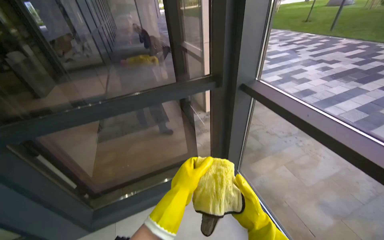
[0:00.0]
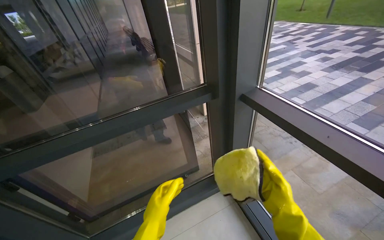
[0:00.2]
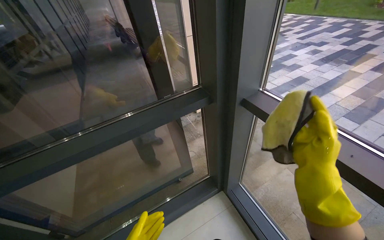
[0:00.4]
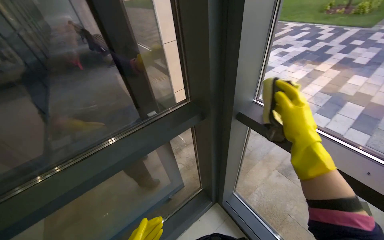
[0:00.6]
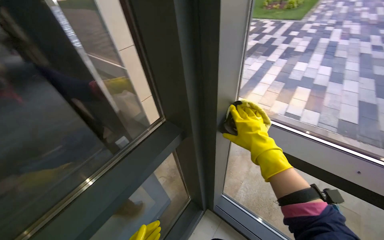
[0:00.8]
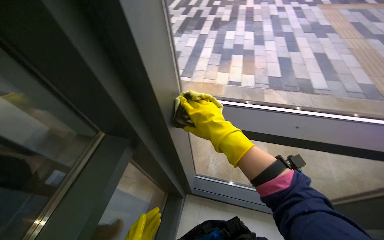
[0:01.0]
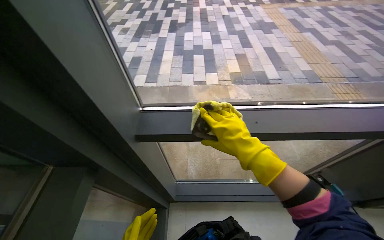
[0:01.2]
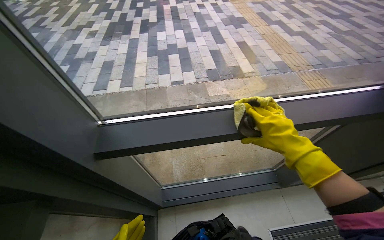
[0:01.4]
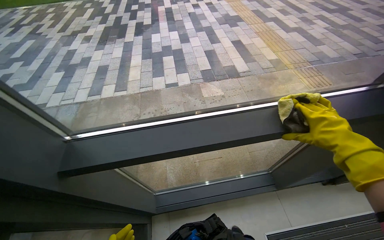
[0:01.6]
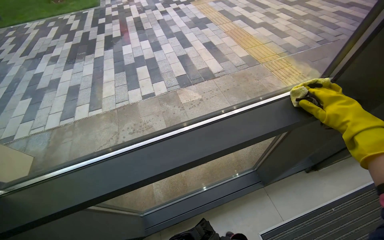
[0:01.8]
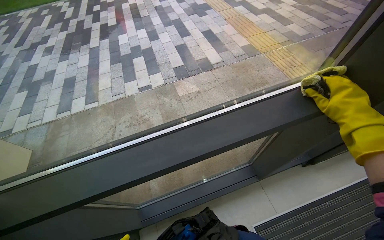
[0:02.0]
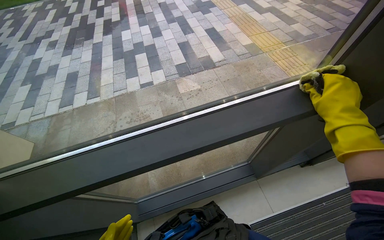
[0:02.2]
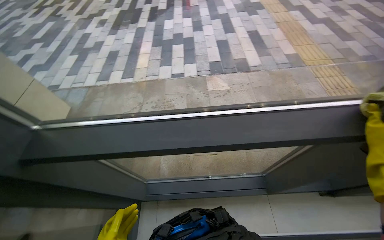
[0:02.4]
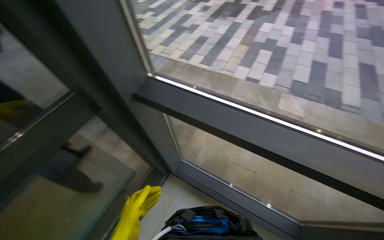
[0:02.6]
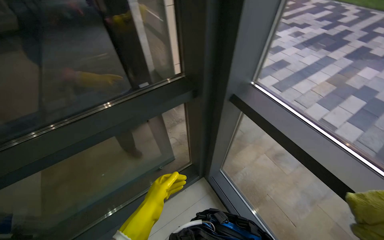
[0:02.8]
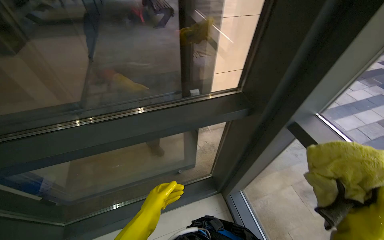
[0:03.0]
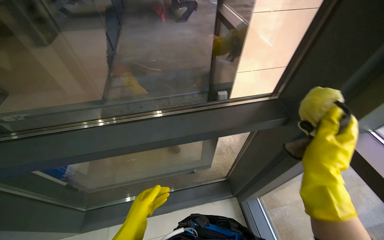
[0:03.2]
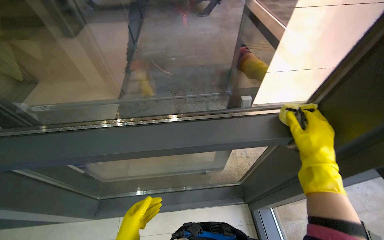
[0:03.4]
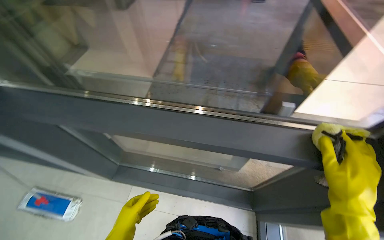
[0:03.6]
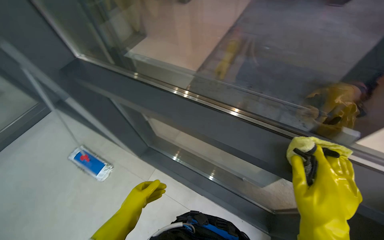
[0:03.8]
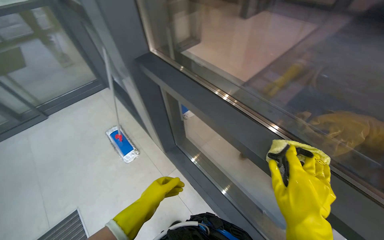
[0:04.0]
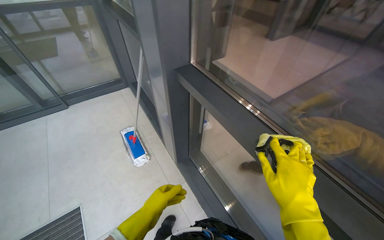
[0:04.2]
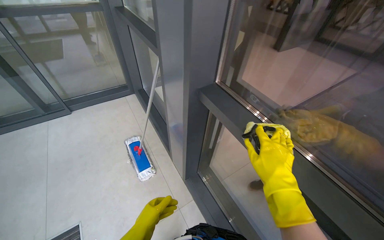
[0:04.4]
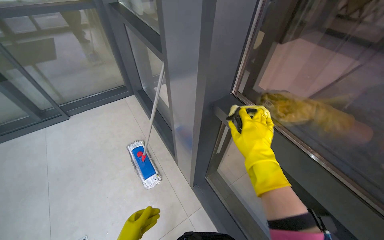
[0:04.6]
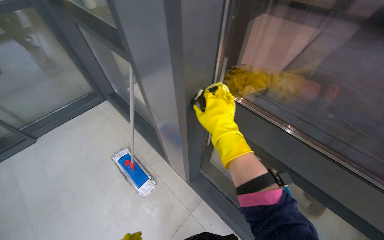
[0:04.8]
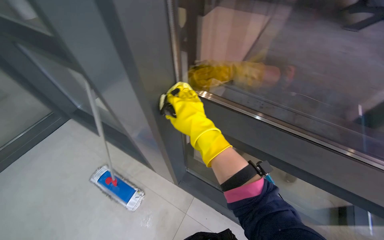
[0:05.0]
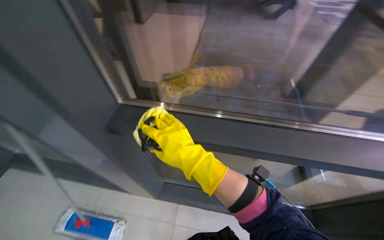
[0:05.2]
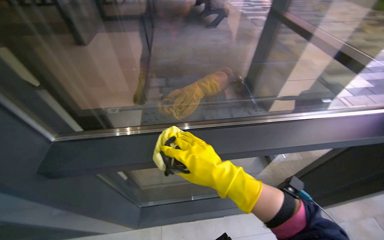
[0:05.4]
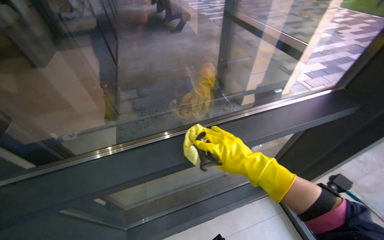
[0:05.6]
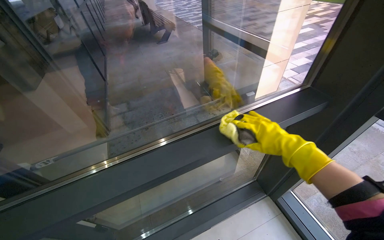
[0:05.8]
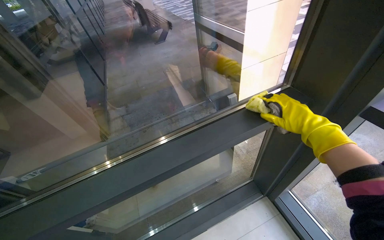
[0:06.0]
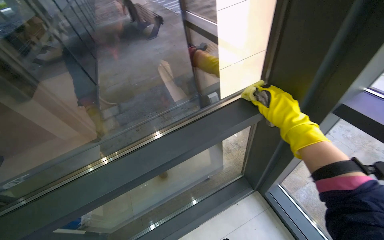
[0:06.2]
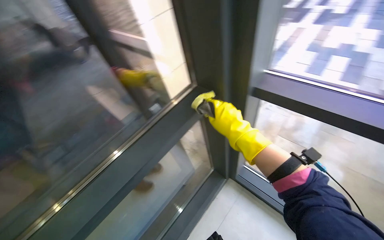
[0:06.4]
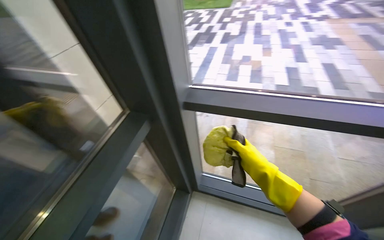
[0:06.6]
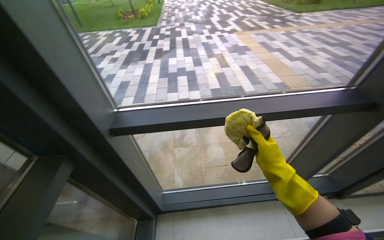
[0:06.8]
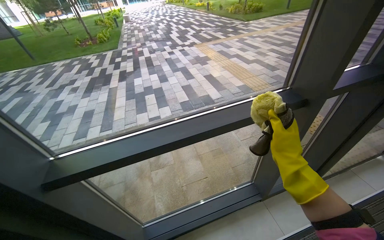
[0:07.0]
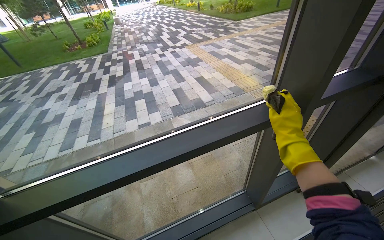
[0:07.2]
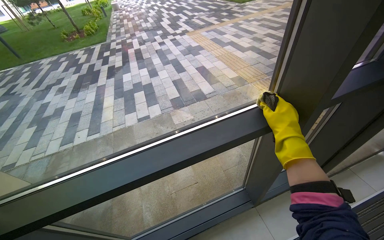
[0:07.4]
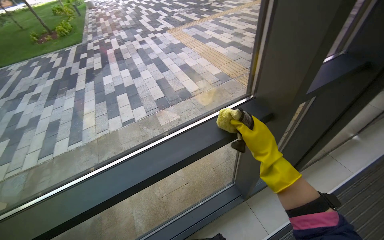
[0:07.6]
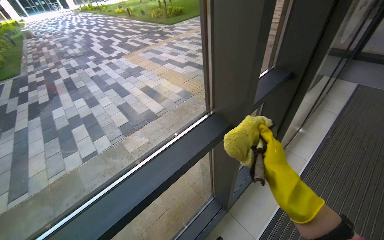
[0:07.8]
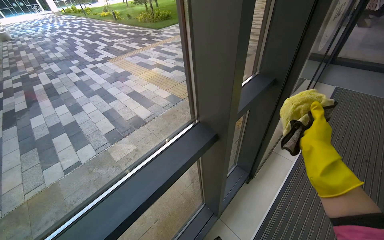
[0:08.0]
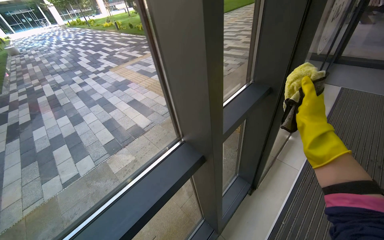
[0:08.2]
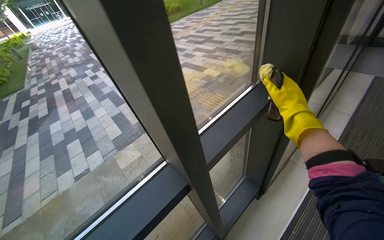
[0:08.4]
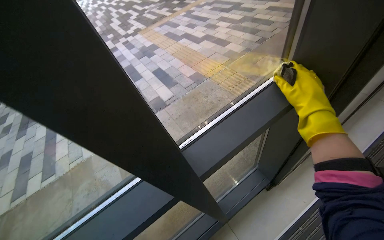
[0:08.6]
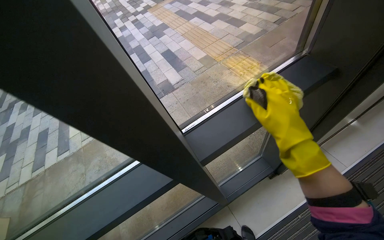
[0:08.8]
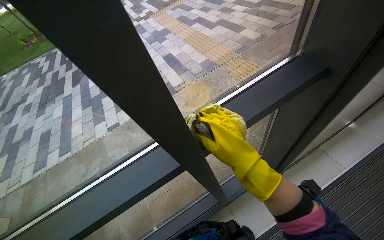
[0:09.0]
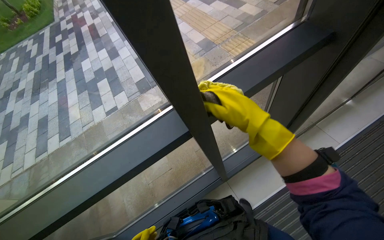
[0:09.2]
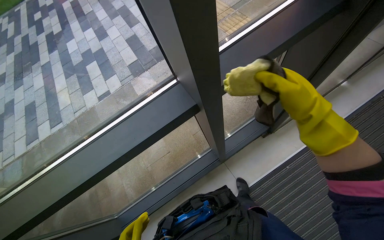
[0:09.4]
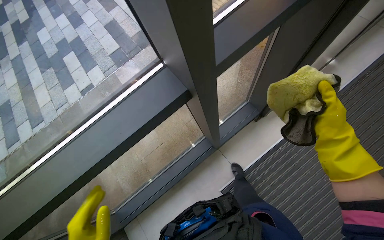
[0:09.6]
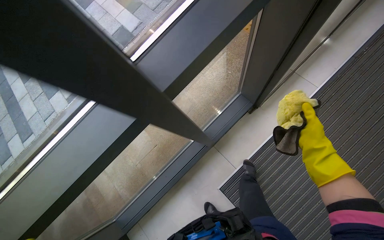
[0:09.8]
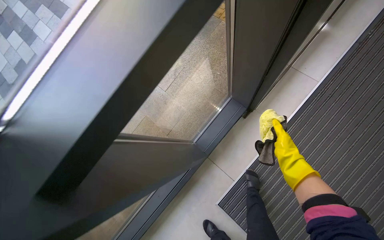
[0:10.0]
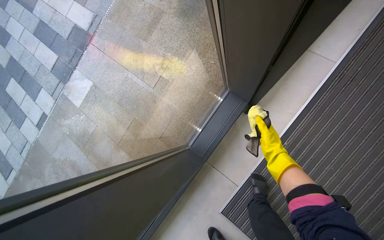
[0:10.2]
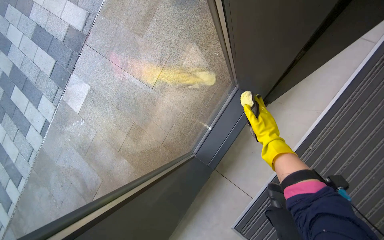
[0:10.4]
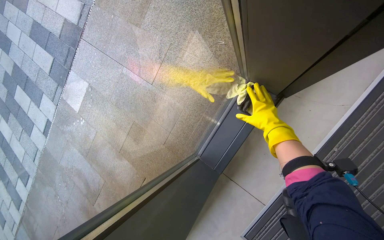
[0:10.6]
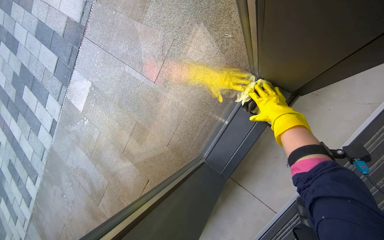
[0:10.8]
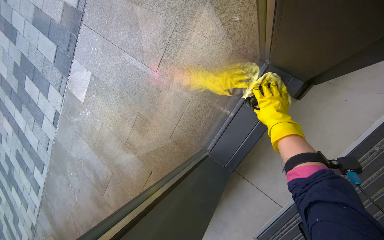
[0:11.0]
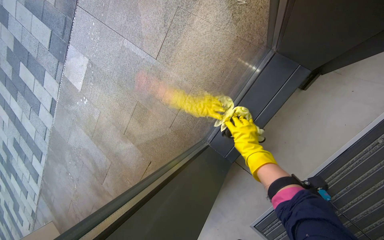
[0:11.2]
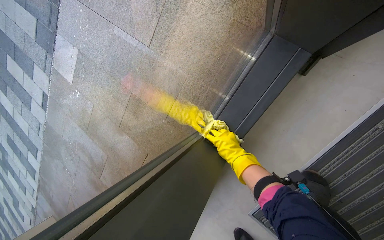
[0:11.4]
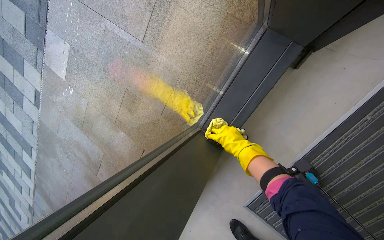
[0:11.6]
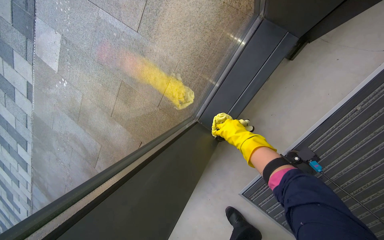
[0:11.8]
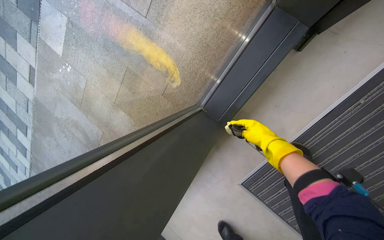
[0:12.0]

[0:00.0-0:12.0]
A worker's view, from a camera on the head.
Job: wiping surfaces.
The whole recording: Wiping window frames with cloth. The worker wipes the black window frames with a yellow cloth.
0:00.0 to 0:01.6: The camera is carried roughly 50 cm. The wearer looks some 80 degrees further to the right.
0:01.6 to 0:03.0: The wearer looks roughly 80 degrees further to the left.
0:06.0 to 0:07.6: The camera travels roughly 70 cm. The head rotates some 90 degrees to the right.
0:07.6 to 0:09.0: The camera is carried some 40 cm.
0:09.0 to 0:10.4: The camera is carried roughly 70 cm. The view tilts some 25 degrees downward.
0:10.4 to 0:12.0: The view tilts about 20 degrees downward. The right hand moves some 10 cm up the picture and comes back.

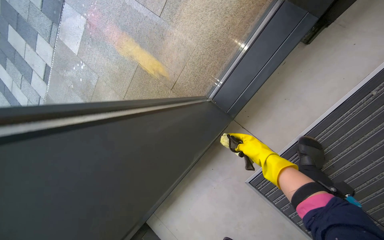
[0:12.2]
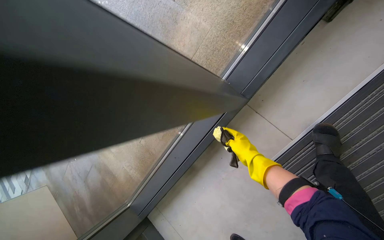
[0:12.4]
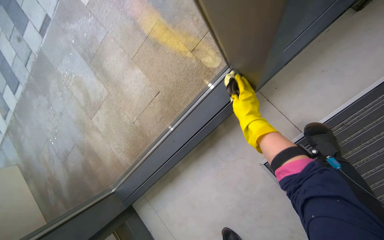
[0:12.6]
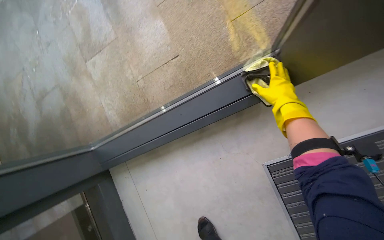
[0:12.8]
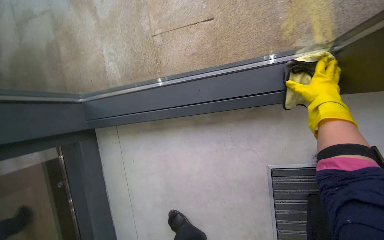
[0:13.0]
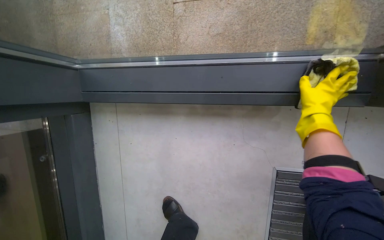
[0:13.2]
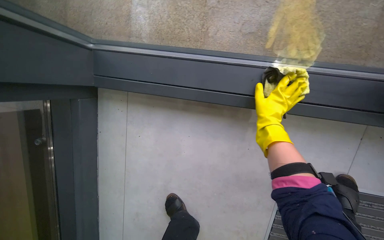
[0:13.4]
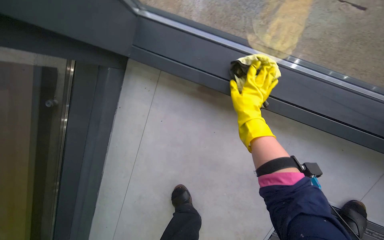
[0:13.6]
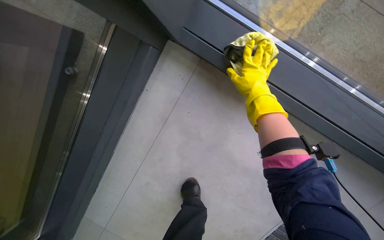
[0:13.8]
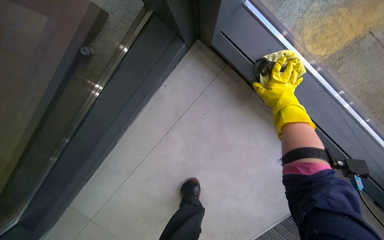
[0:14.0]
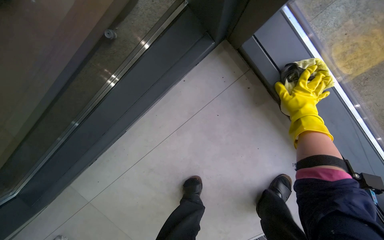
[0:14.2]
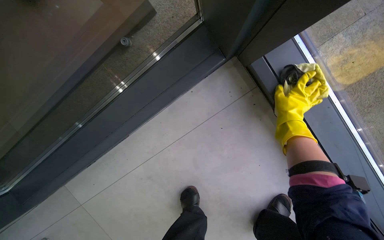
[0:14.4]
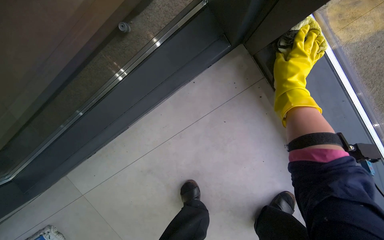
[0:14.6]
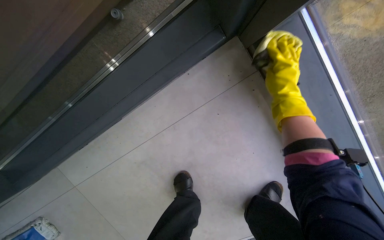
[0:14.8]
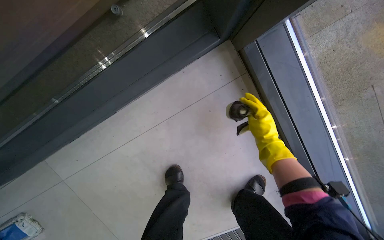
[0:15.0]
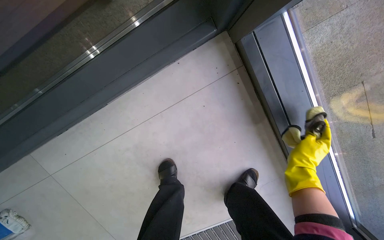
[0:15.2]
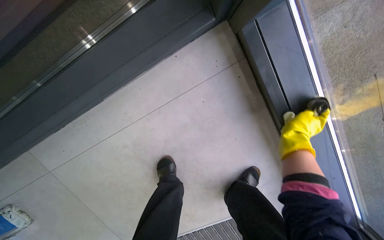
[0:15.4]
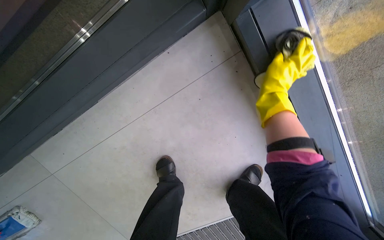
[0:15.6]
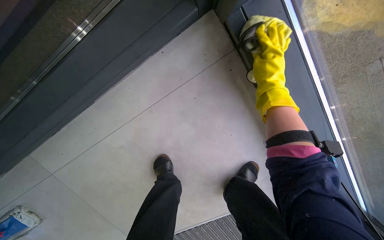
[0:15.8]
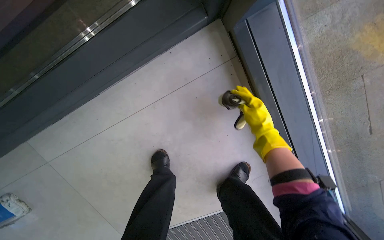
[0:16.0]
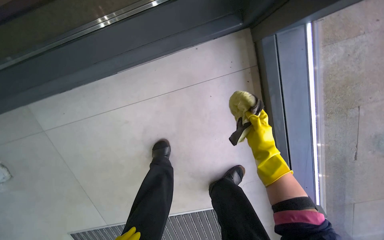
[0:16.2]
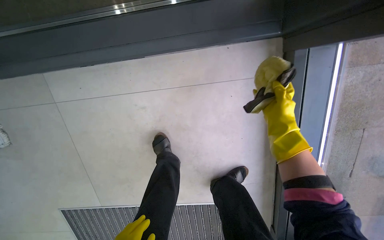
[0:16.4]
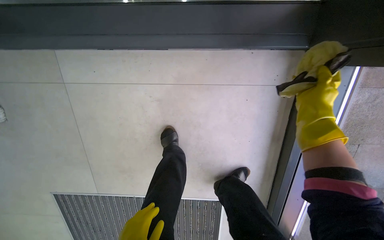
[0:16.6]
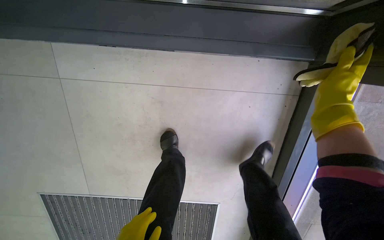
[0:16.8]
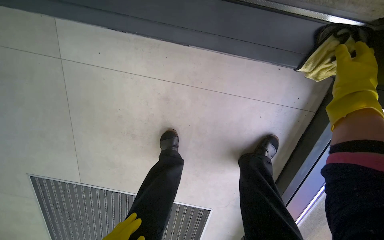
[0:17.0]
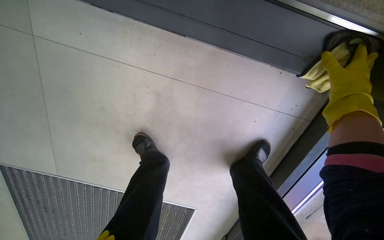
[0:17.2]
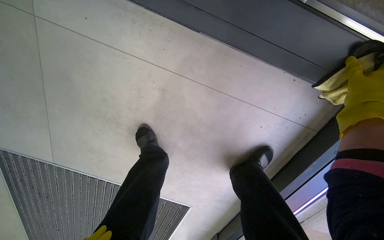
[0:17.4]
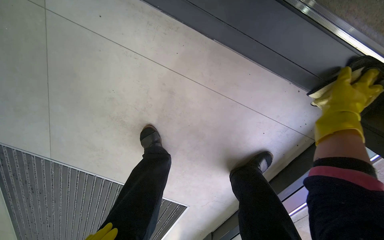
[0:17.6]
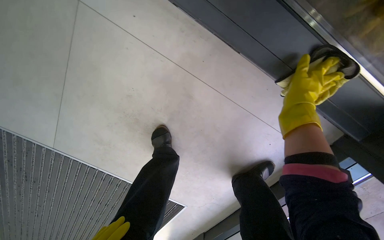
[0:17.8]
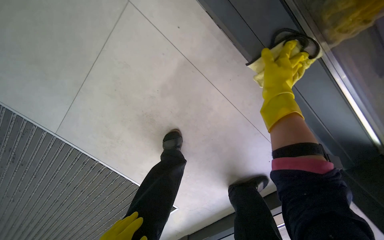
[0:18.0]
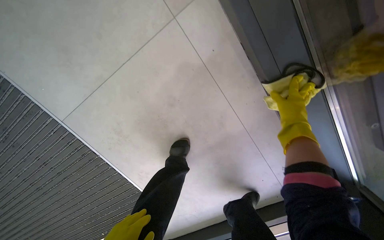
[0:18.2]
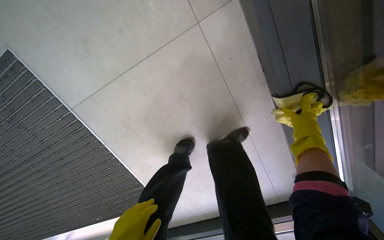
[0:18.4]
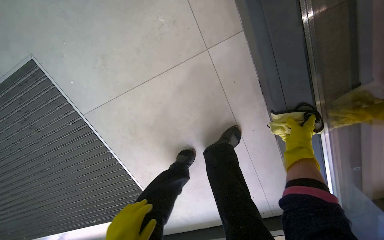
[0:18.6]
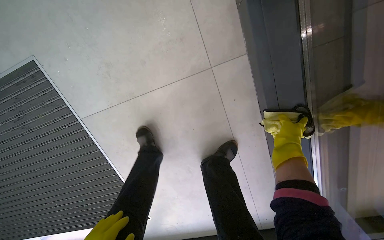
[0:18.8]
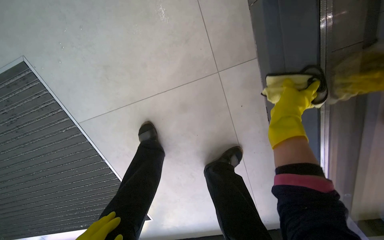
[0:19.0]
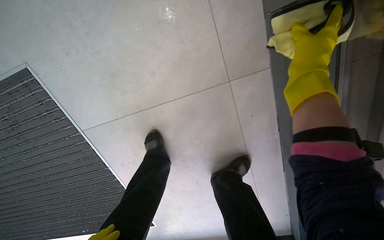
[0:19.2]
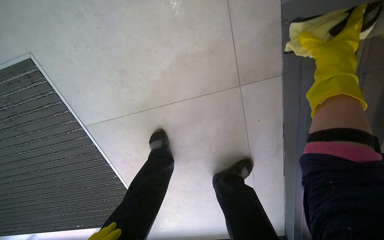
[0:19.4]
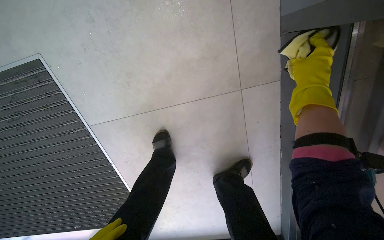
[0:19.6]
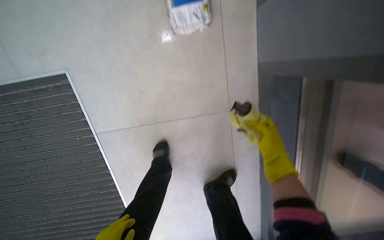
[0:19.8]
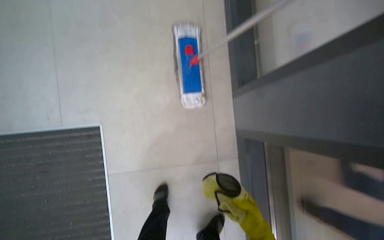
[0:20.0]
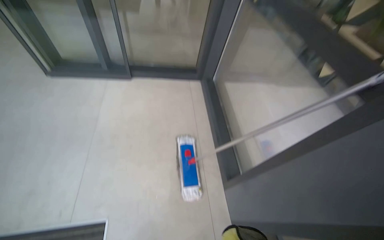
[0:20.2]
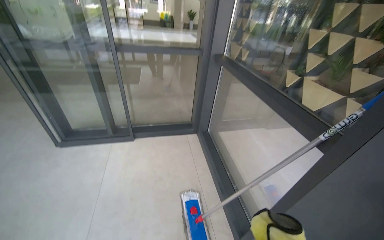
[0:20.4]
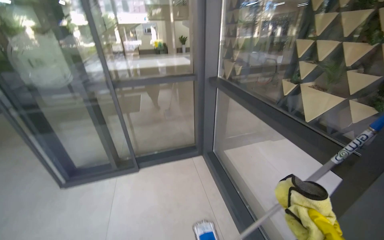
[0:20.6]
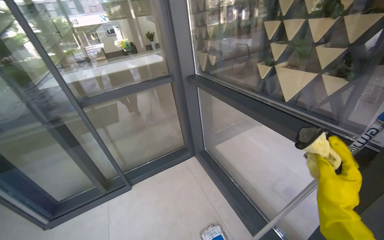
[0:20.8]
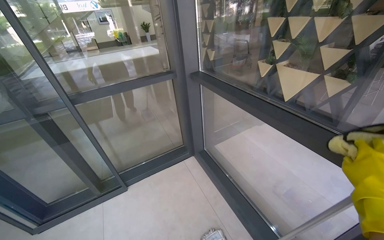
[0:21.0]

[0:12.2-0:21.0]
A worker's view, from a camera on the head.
Job: wiping surfaces.
The whole recording: Wiping window frames with cloth. The worker wipes the black window frames with a yellow cloth.
0:12.2 to 0:13.6: The camera is carried approximately 70 cm. The view swings some 20 degrees to the right. The view tilts roughly 20 degrees downward. The scene rotates clockwise by some 55 degrees.
0:13.6 to 0:15.2: Everything in view rotates roughly 25 degrees clockwise. The right hand is displaced nearer to the camera by approximately 15 cm.
0:15.2 to 0:16.6: The scene turns about 30 degrees clockwise in the picture.
0:16.6 to 0:18.0: The camera is carried roughly 40 cm. The view pans to the right by roughly 20 degrees. The scene turns roughly 40 degrees clockwise in the picture.
0:18.0 to 0:19.6: The right hand shifts some 20 cm nearer to the camera.
0:19.6 to 0:21.0: The head travels some 1 m. The wearer looks approximately 30 degrees further to the right. The view tilts approximately 80 degrees upward.
